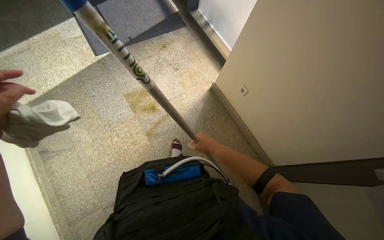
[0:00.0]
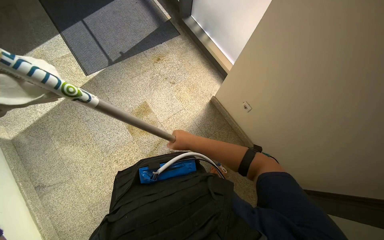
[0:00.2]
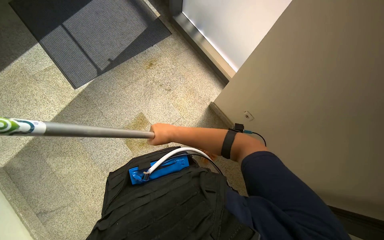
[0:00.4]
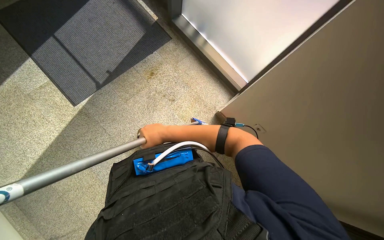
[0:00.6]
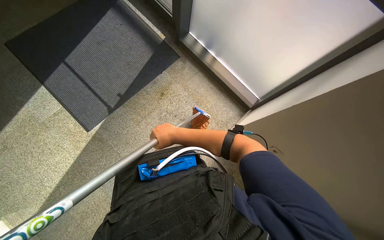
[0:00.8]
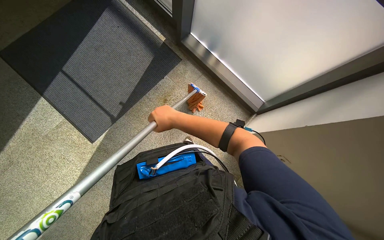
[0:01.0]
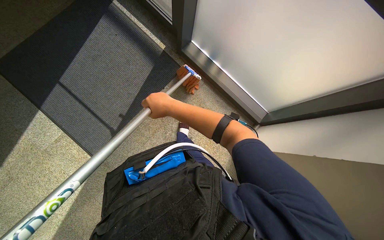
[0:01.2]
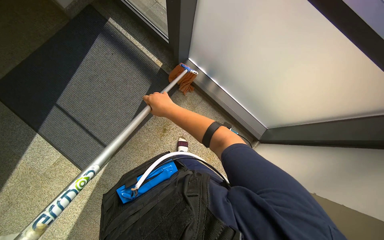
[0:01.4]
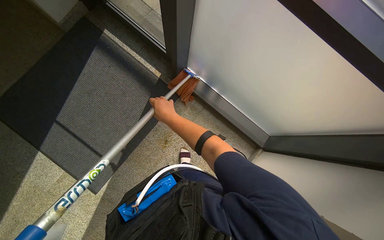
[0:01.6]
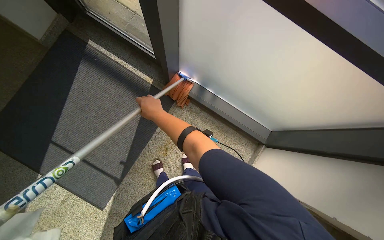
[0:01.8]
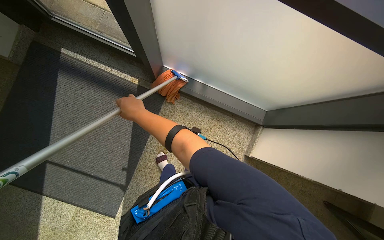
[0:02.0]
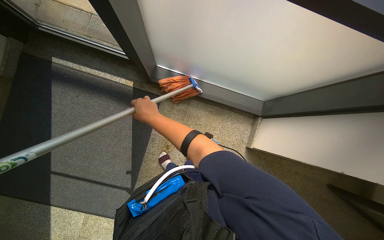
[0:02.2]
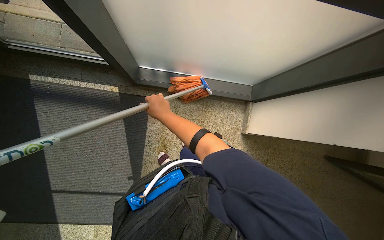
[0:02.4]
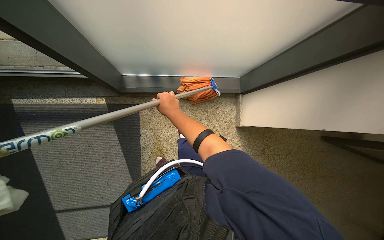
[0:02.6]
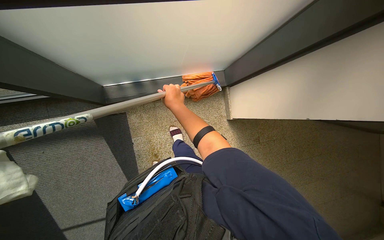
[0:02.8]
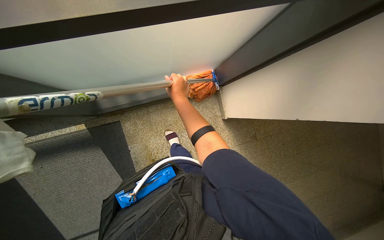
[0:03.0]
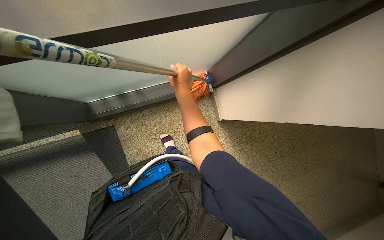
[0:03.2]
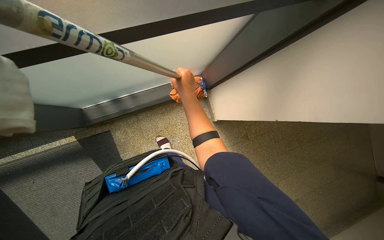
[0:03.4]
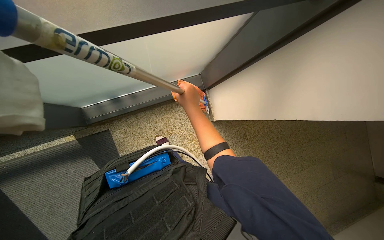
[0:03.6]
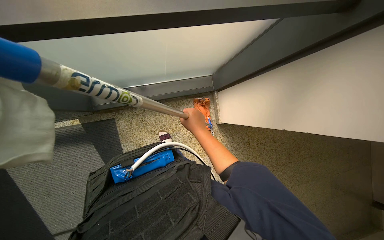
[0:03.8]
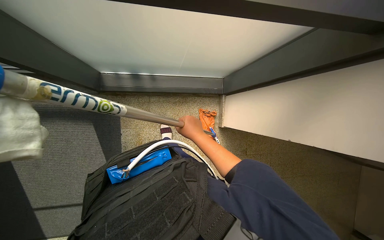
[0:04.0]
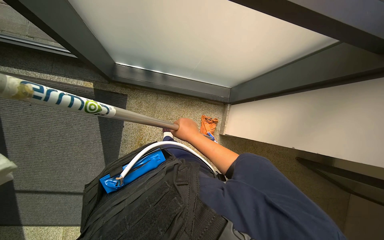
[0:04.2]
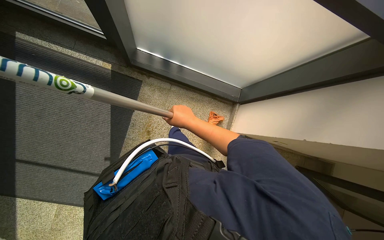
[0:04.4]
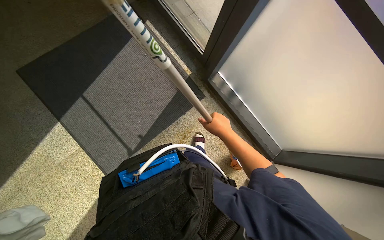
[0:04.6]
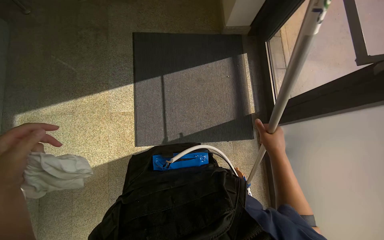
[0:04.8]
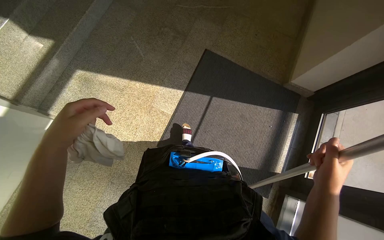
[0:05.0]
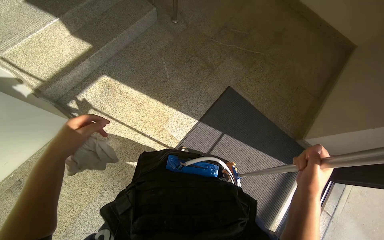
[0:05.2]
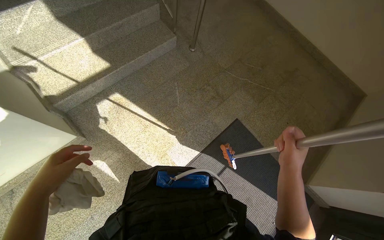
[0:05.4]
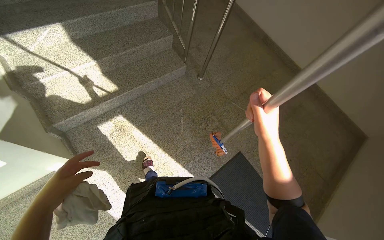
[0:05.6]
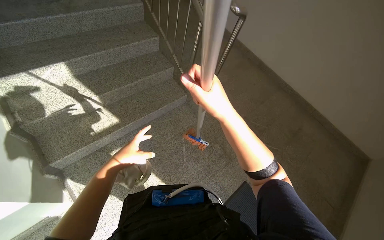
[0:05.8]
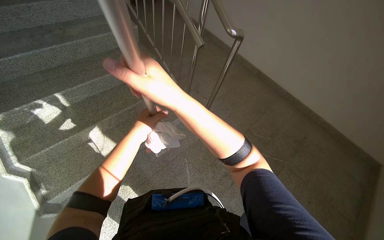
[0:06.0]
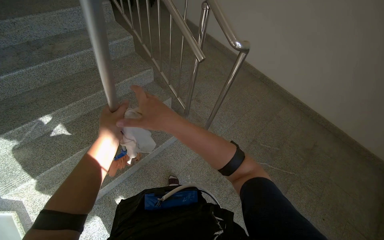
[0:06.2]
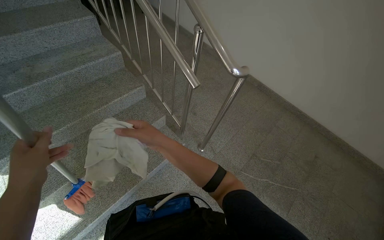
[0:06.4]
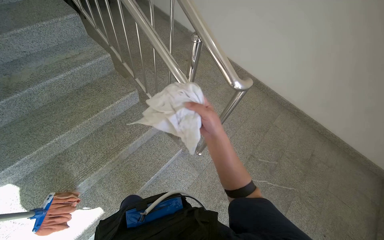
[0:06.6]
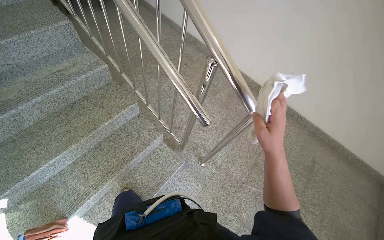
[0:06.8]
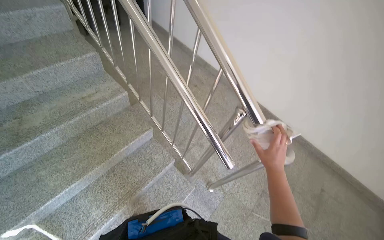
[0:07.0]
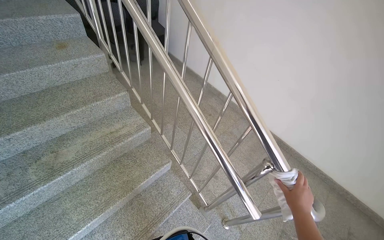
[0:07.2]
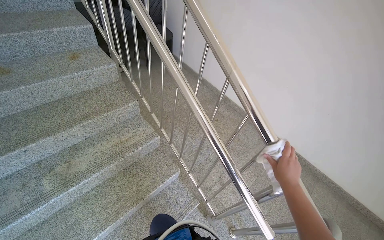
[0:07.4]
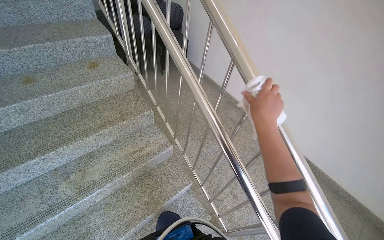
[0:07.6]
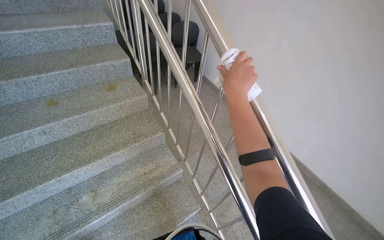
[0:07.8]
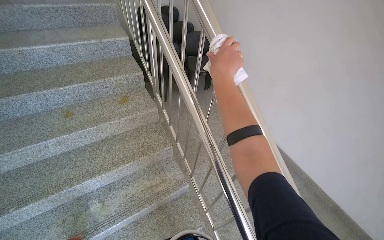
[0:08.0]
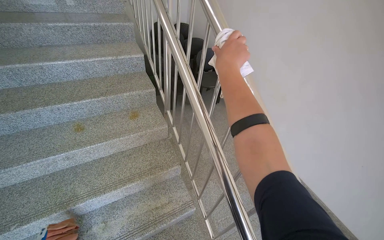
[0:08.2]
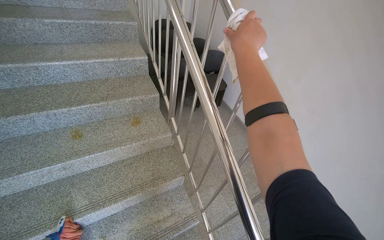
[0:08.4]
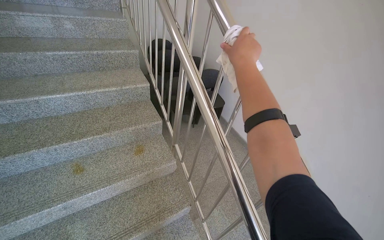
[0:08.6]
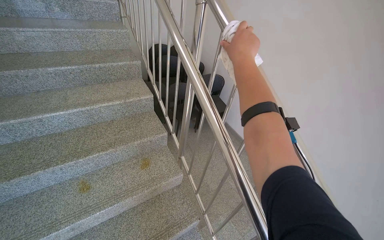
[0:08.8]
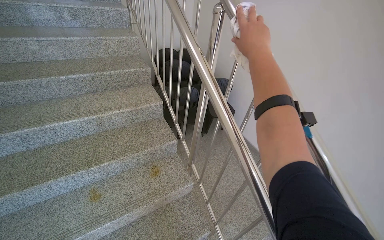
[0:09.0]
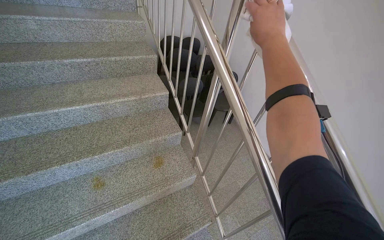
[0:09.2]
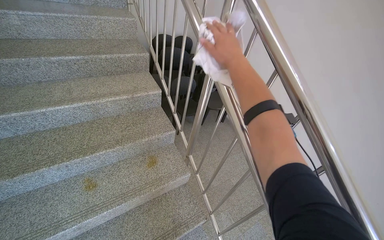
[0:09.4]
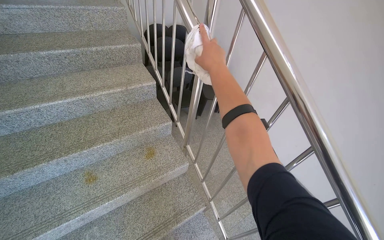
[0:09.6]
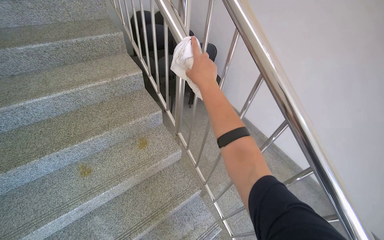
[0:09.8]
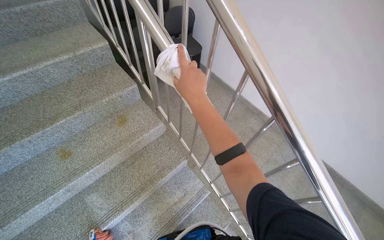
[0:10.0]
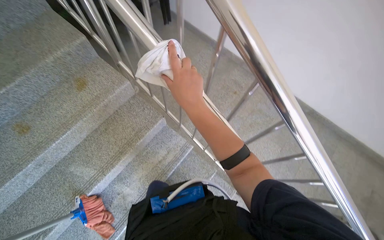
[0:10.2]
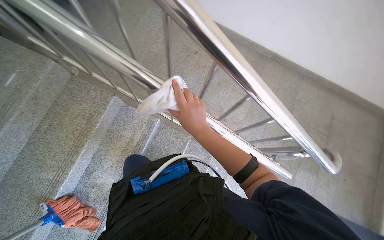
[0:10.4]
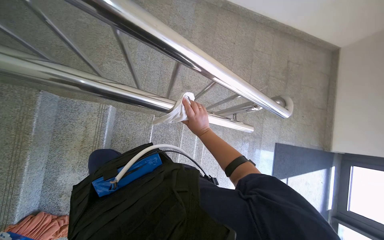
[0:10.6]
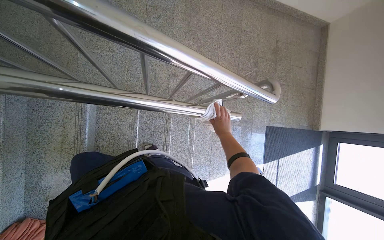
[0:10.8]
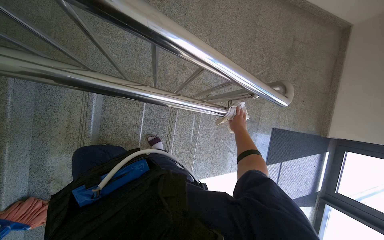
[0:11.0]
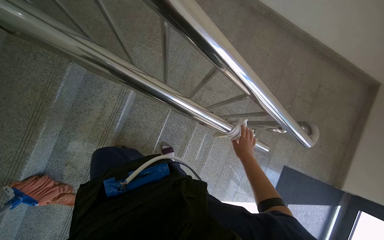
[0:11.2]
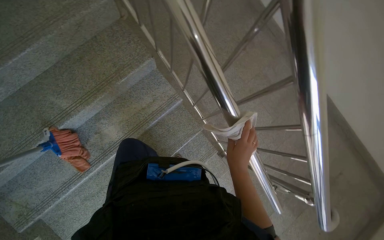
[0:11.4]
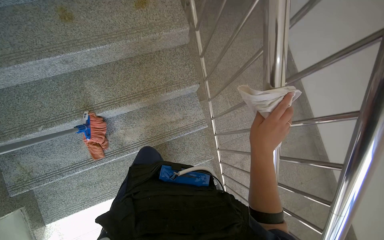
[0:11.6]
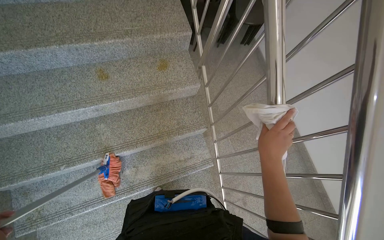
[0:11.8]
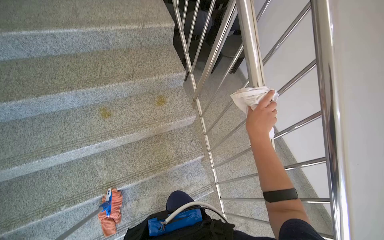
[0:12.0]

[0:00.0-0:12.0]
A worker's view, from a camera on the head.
Job: wiping surfaces.
The whole recording: Wiping stair handrail. The worker wipes the metal handrail of the stairs with a white cloth.
0:01.6 to 0:03.0: The scene rotates counterclockwise by some 55 degrees.
0:03.0 to 0:04.4: The scene turns some 30 degrees clockwise in the picture.
0:07.6 to 0:09.0: The head travels roughly 70 cm.
0:09.0 to 0:10.4: The head travels roughly 50 cm. The wearer's head swings some 35 degrees to the right. The camera pitches downward, by about 40 degrees.
0:10.4 to 0:12.0: The wearer moves some 60 cm. The view tips upward by some 25 degrees. The scene rotates clockwise by approximately 45 degrees.

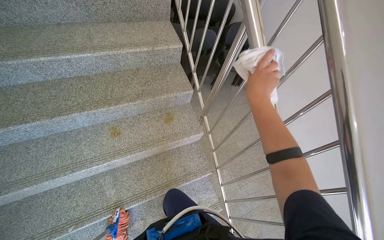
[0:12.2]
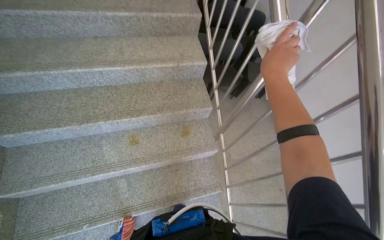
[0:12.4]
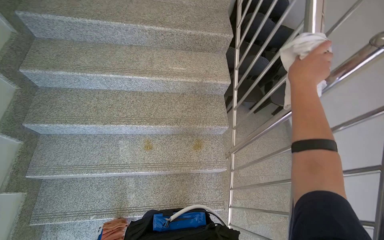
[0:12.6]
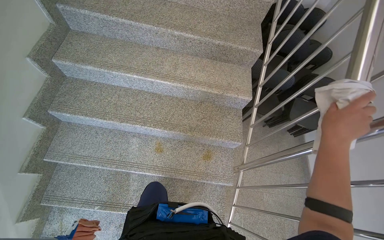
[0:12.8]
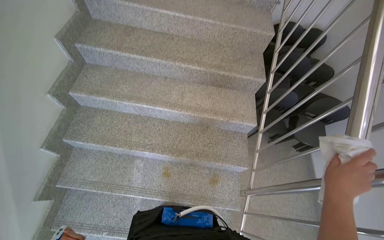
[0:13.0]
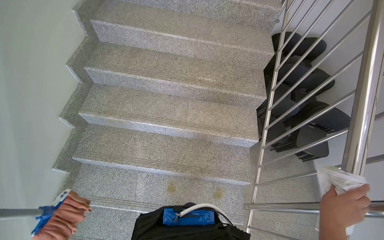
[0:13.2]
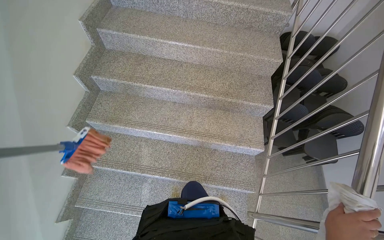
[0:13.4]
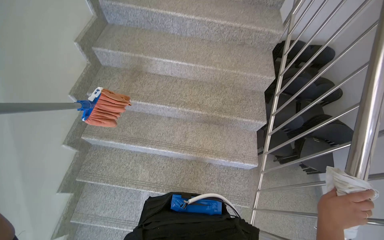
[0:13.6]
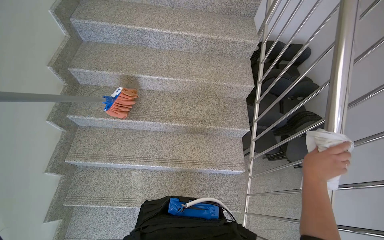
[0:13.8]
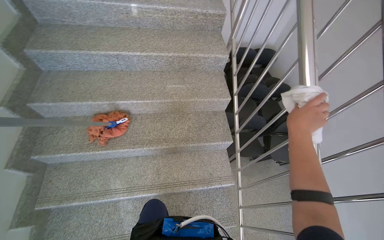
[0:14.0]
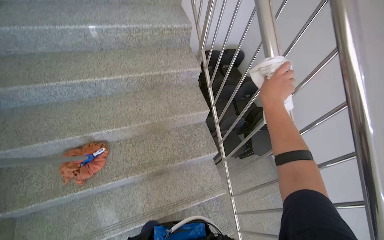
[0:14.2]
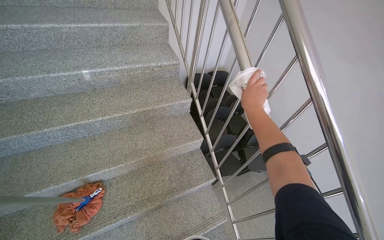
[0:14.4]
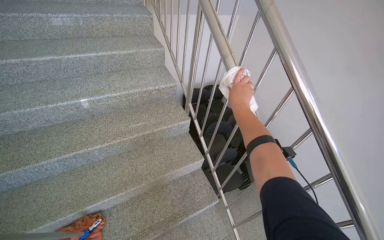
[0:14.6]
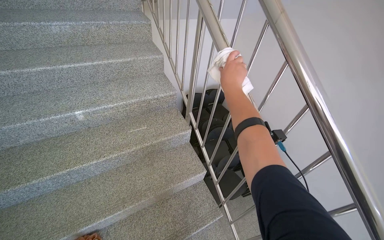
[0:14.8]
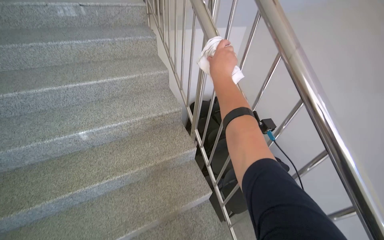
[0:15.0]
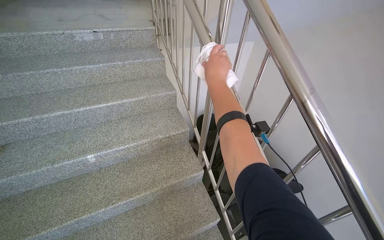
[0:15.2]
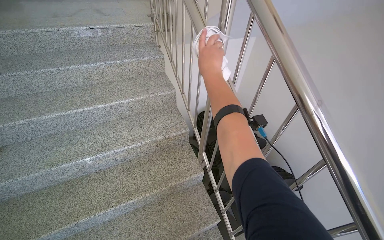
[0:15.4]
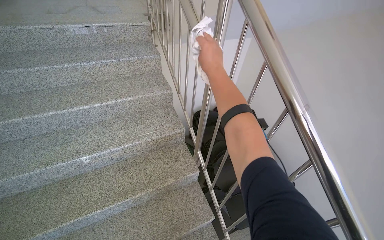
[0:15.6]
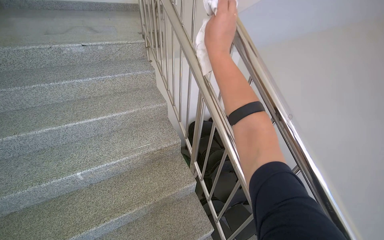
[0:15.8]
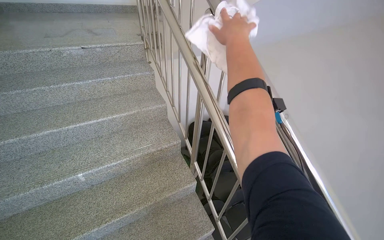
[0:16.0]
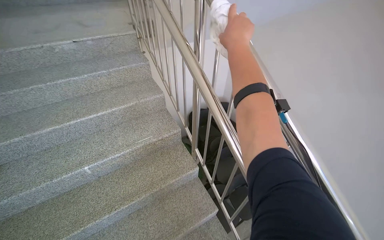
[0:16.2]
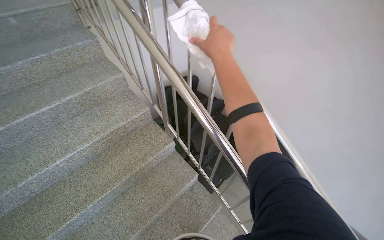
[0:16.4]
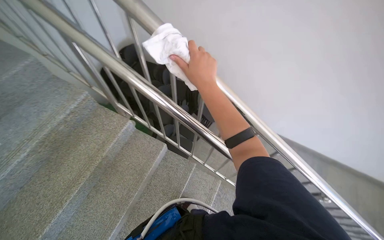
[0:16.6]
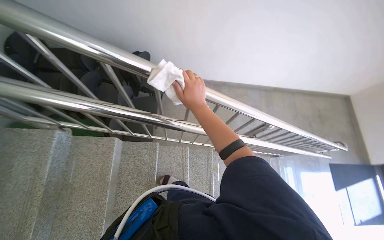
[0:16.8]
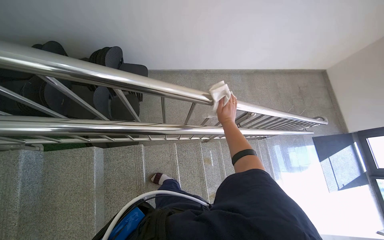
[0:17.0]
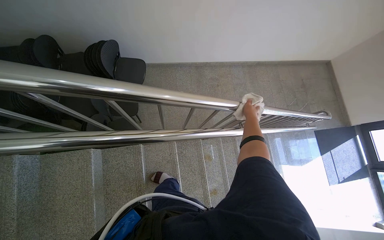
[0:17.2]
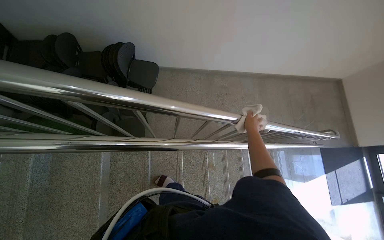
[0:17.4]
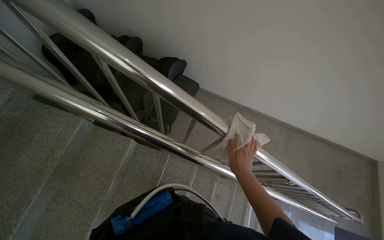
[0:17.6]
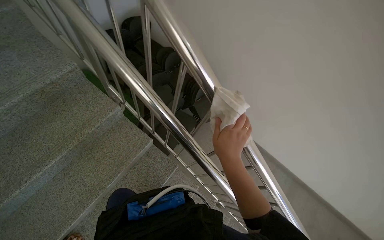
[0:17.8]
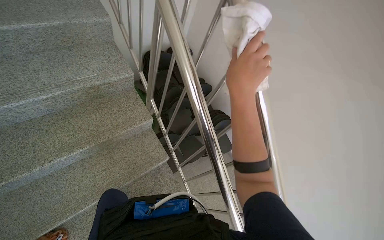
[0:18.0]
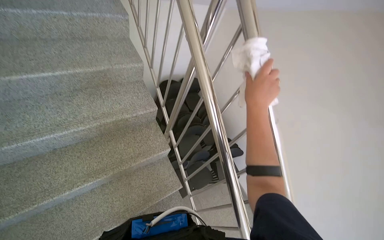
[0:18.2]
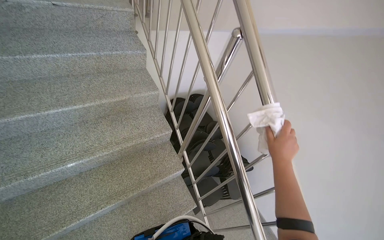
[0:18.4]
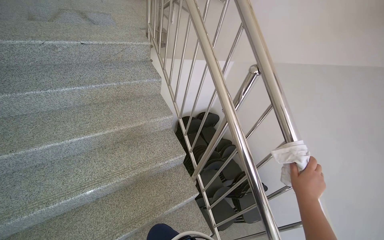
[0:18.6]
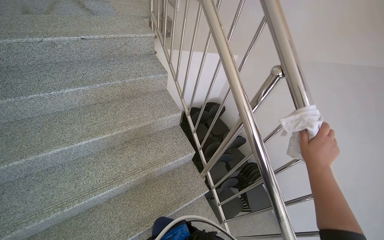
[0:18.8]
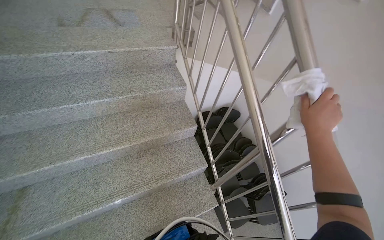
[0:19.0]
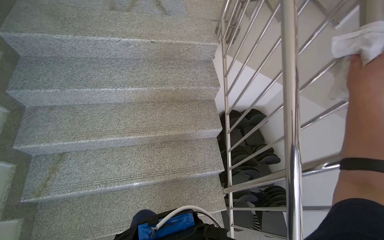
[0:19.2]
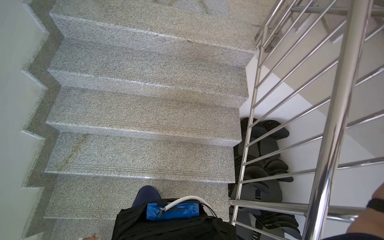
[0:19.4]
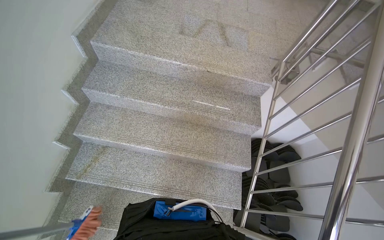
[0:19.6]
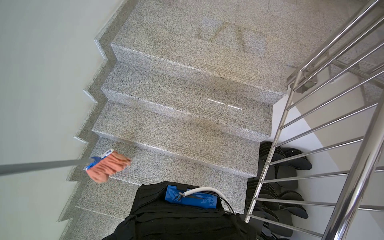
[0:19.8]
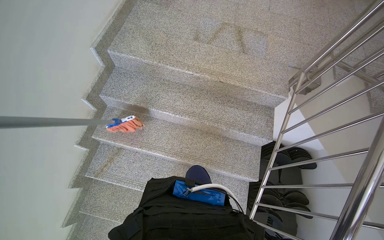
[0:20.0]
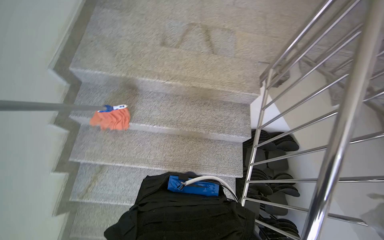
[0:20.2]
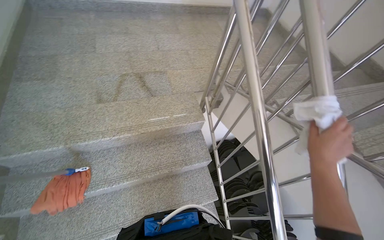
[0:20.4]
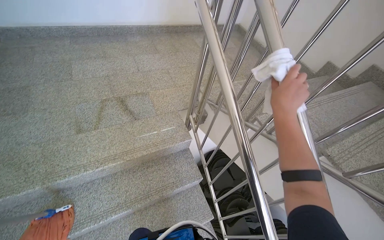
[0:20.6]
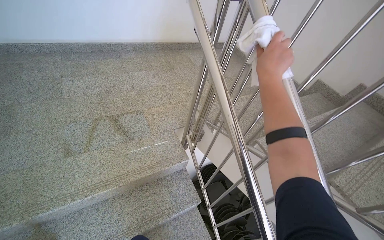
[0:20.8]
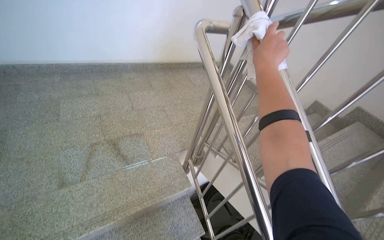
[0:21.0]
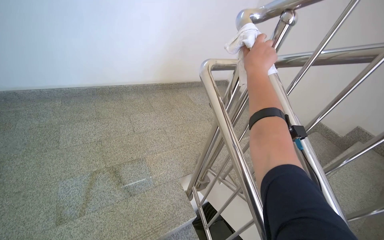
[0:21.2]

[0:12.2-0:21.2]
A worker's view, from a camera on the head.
Job: wiping surfaces.
The whole recording: Wiping stair handrail. The worker wipes the metal handrail of the stairs with a white cloth.
0:12.2 to 0:13.8: The camera is carried some 90 cm. The wearer looks roughly 25 degrees further to the left.
0:13.8 to 0:15.2: The wearer moves about 80 cm. The wearer looks approximately 25 degrees further to the right. The camera pitches upward, by roughly 15 degrees.
0:15.2 to 0:16.6: The head rotates some 40 degrees to the right. The camera pitches downward, by about 20 degrees.
0:16.6 to 0:18.2: The view tilts about 15 degrees upward. The scene rotates clockwise by roughly 30 degrees.
0:19.8 to 0:21.2: The camera travels roughly 80 cm. The wearer looks some 40 degrees further to the right. The camera pitches upward, by roughly 20 degrees.
